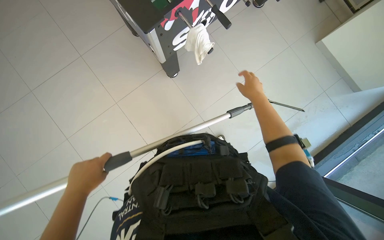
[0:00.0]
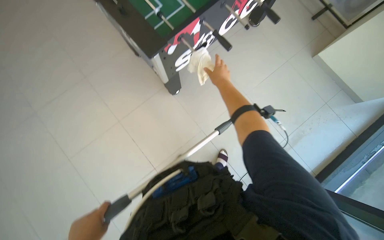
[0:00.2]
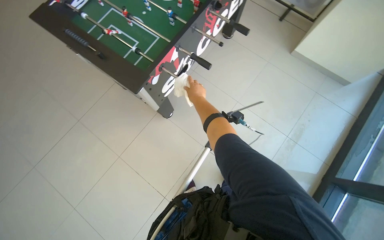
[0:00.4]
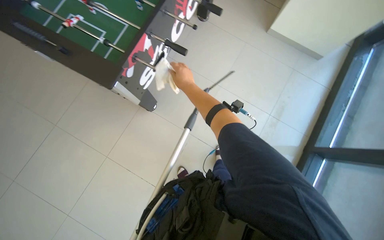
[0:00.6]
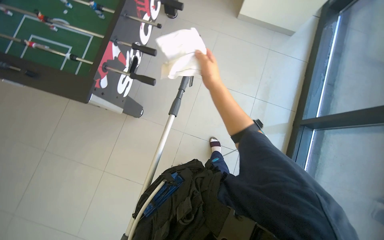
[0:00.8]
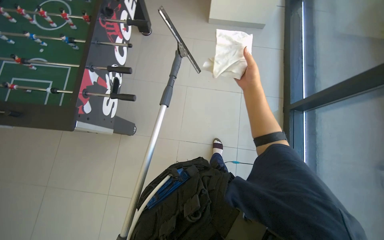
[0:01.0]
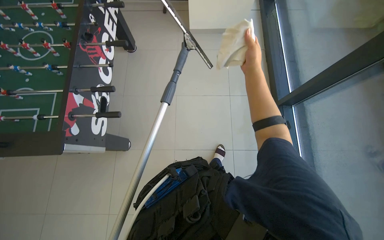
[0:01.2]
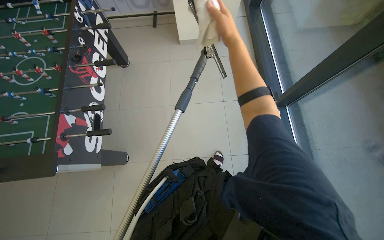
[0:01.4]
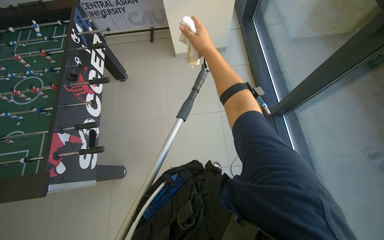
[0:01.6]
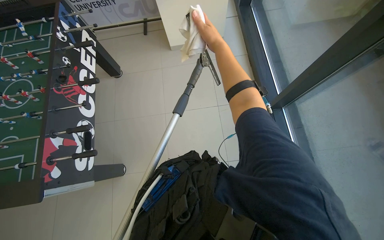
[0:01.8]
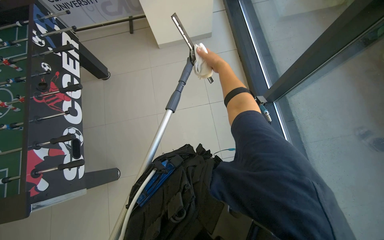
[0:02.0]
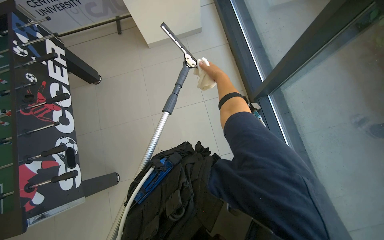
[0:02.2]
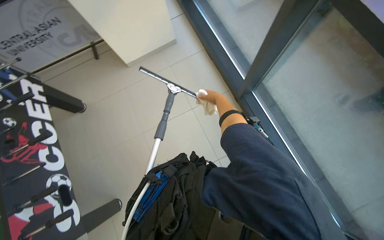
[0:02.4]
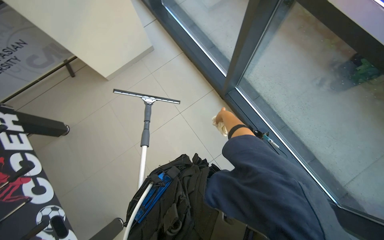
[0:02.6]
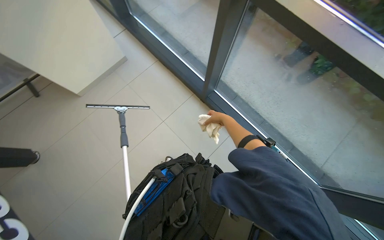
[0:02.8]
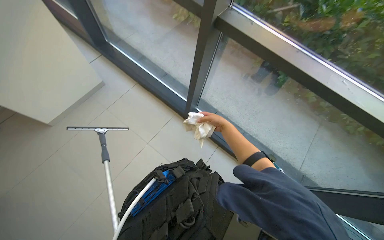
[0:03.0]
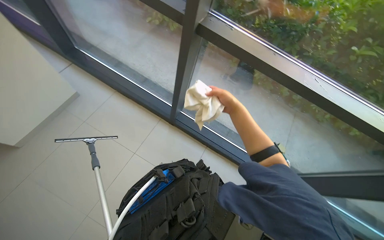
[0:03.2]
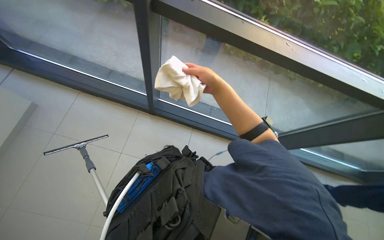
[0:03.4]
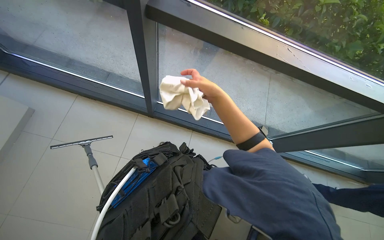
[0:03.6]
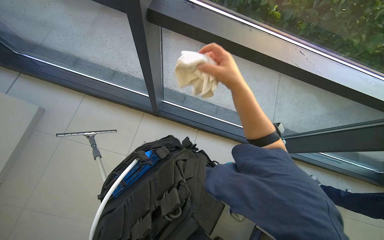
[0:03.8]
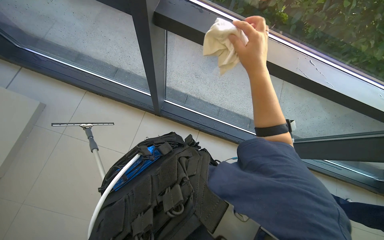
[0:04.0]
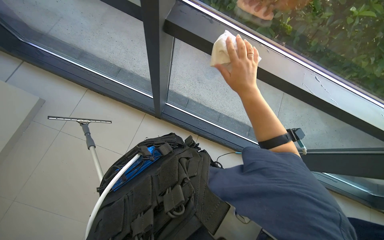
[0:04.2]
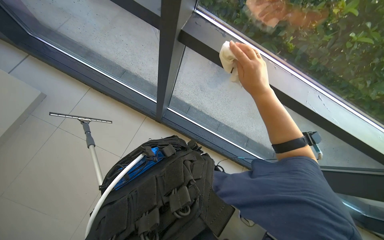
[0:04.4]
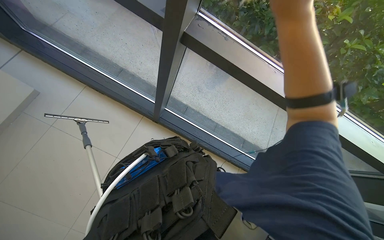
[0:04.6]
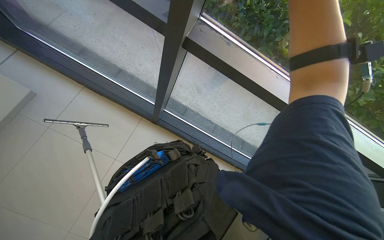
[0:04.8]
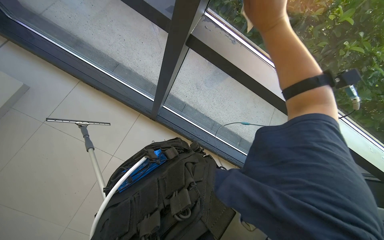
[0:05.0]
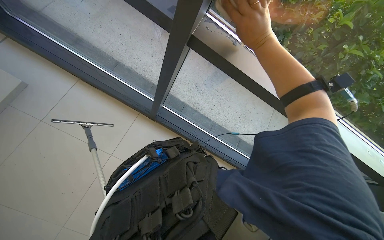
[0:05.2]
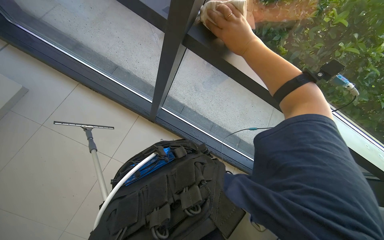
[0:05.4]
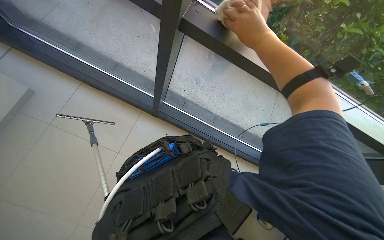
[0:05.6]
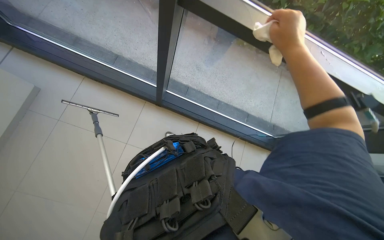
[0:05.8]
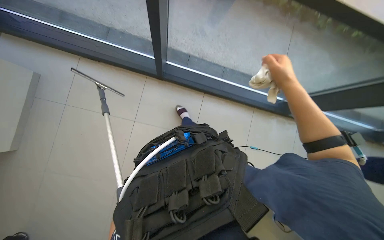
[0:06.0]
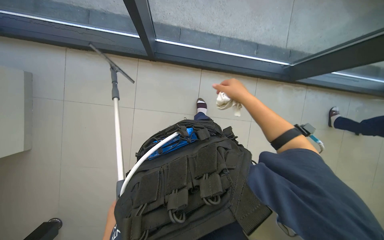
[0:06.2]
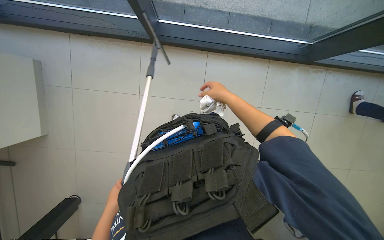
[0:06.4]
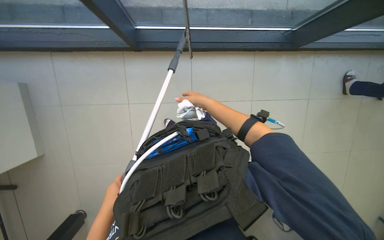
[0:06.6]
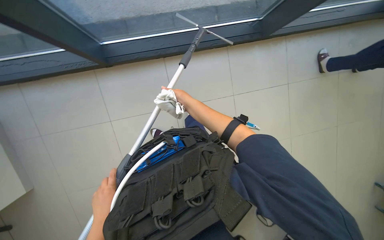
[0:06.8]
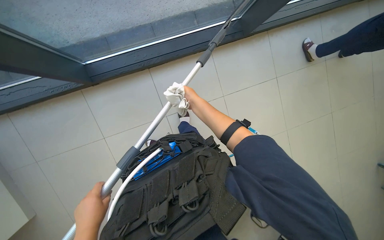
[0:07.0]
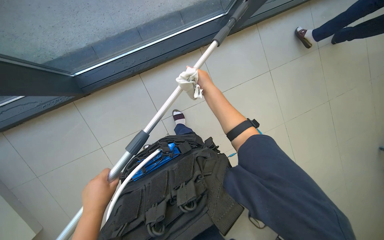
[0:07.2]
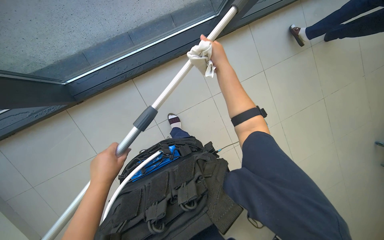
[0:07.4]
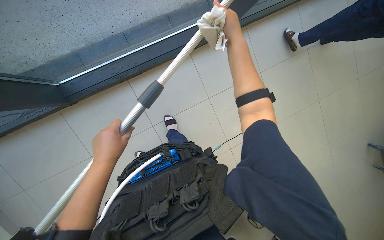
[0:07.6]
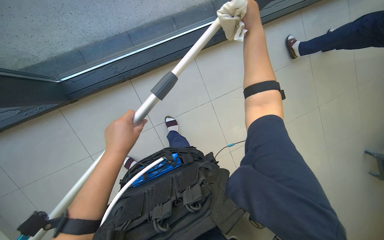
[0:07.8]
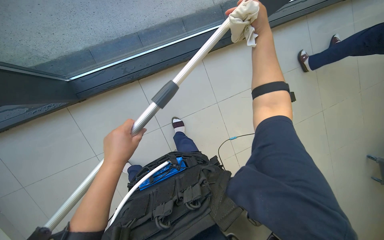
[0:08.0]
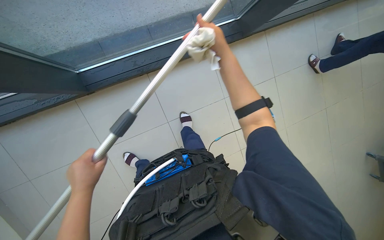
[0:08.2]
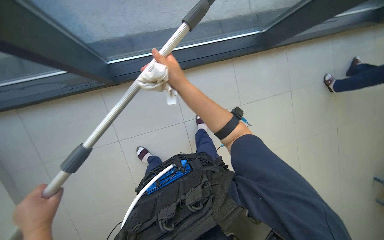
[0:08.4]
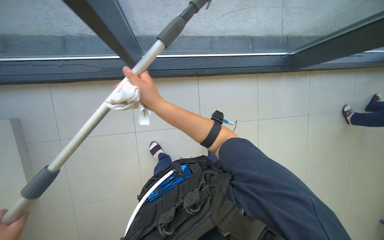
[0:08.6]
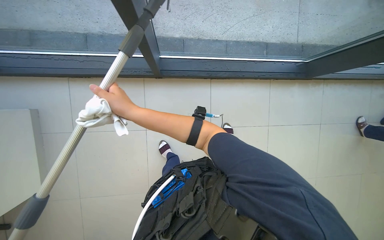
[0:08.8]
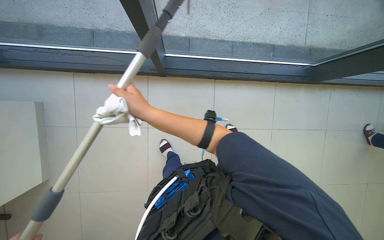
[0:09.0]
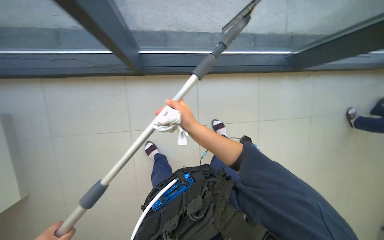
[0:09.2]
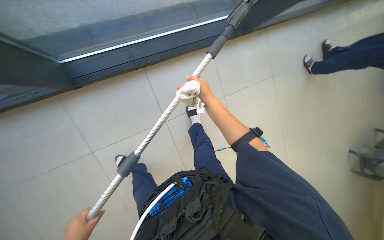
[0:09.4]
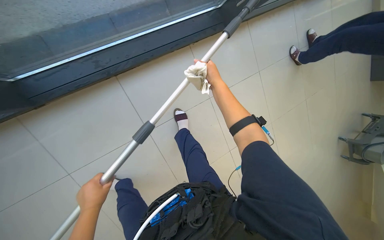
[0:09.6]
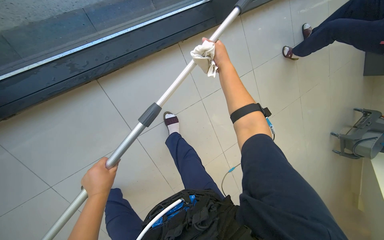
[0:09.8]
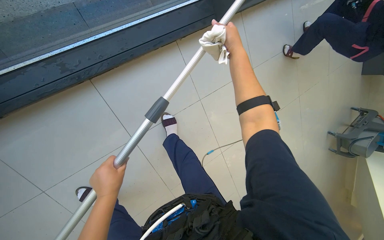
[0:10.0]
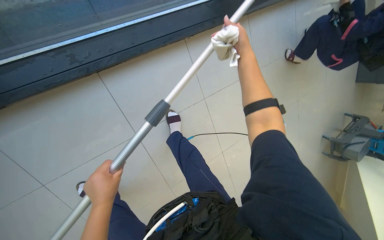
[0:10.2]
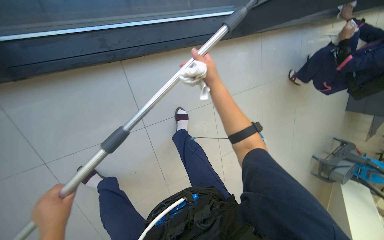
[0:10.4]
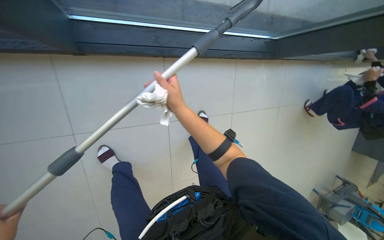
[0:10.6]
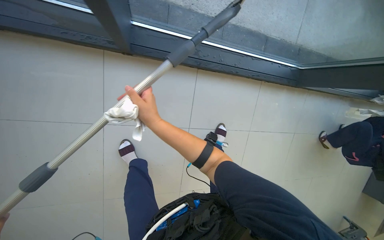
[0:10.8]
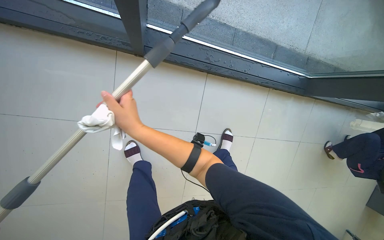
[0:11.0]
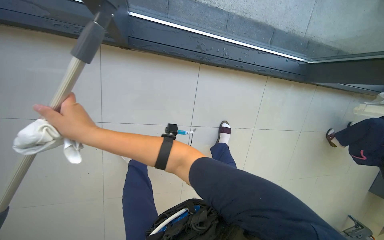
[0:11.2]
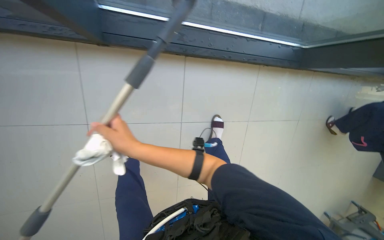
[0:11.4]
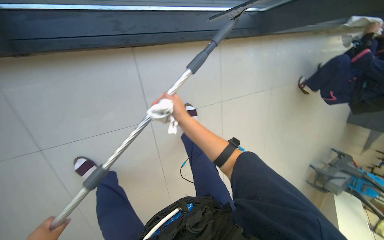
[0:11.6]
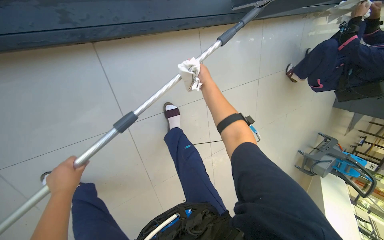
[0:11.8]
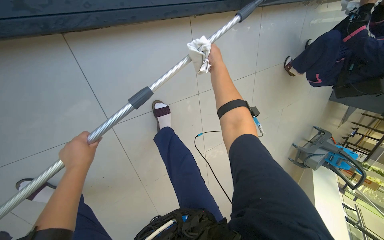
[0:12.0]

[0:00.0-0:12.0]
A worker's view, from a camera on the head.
Job: cleaning windows.
The whole recording: Cleaning glass panels and frames. The worker cleans the glass panels and their frames using a squeegee on a pole and a cloth.
0:00.0 to 0:01.6: The wearer looks roughly 15 degrees further upward. Everything in view rotates roughly 60 degrees counterclockwise.
0:01.6 to 0:03.0: The head rotates some 50 degrees to the right.
0:03.0 to 0:04.4: The right hand is displaced nearer to the camera by roughly 30 cm.
0:04.4 to 0:06.0: The camera pitches downward, by about 15 degrees. The right hand goes up the picture and returns, approximately 15 cm each way.

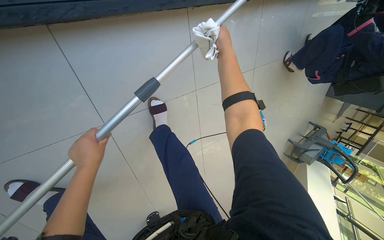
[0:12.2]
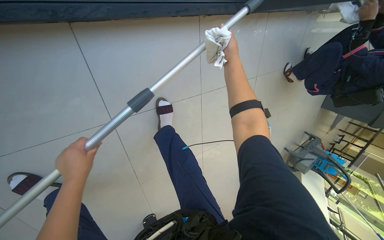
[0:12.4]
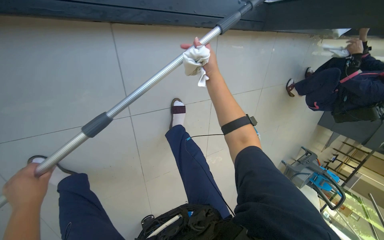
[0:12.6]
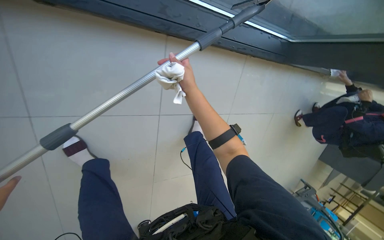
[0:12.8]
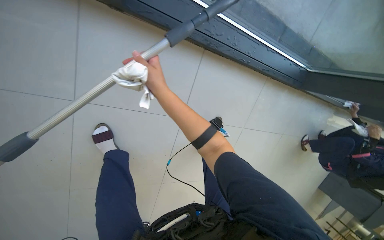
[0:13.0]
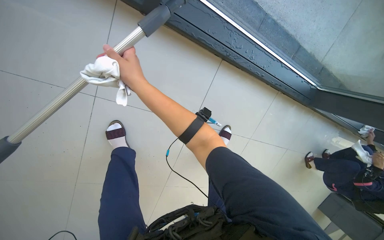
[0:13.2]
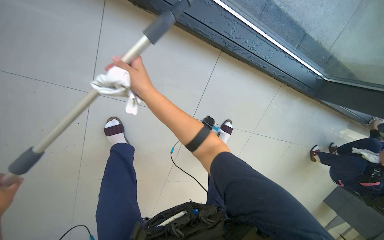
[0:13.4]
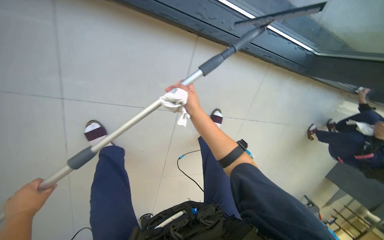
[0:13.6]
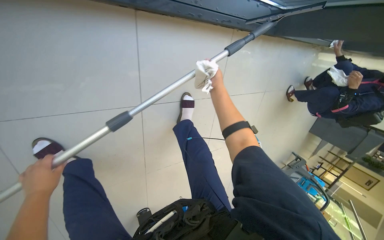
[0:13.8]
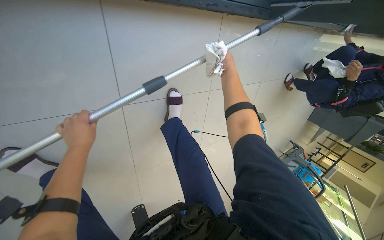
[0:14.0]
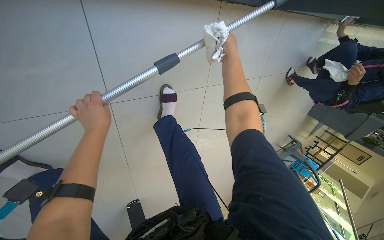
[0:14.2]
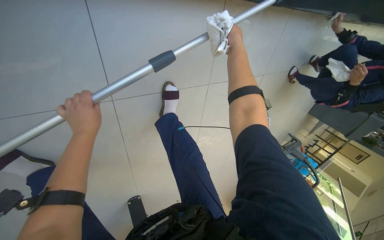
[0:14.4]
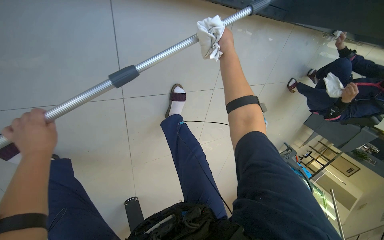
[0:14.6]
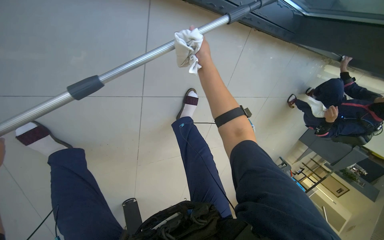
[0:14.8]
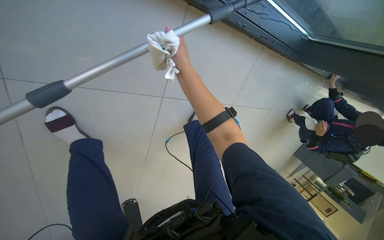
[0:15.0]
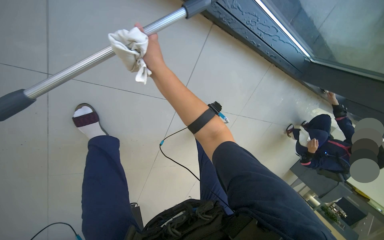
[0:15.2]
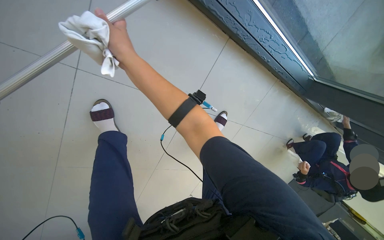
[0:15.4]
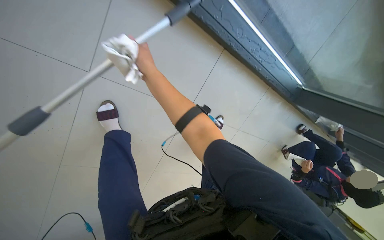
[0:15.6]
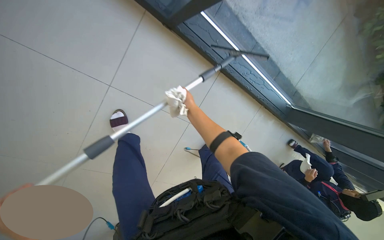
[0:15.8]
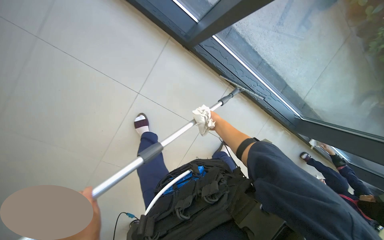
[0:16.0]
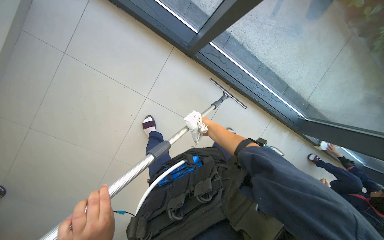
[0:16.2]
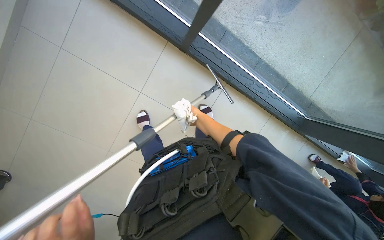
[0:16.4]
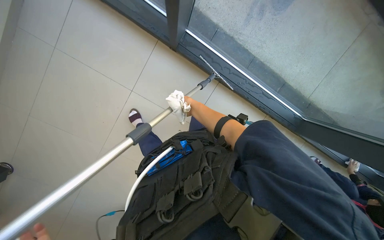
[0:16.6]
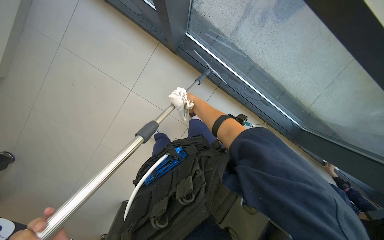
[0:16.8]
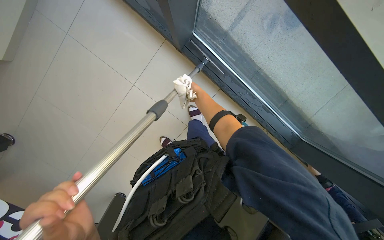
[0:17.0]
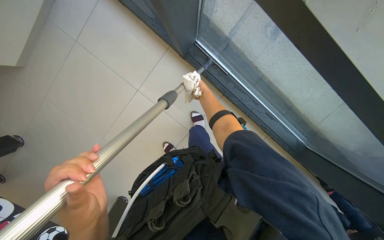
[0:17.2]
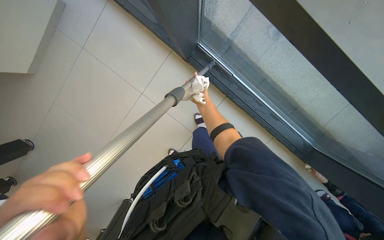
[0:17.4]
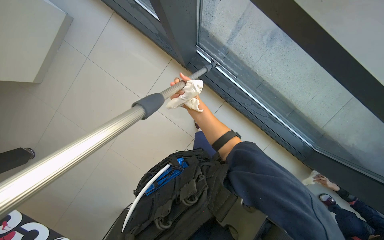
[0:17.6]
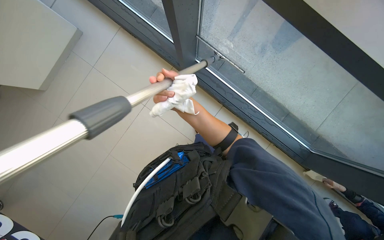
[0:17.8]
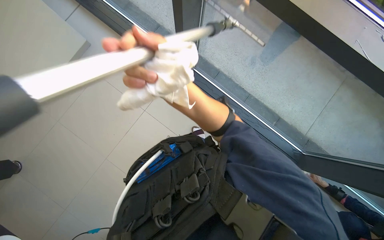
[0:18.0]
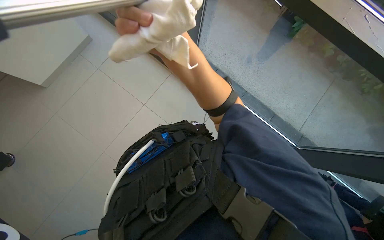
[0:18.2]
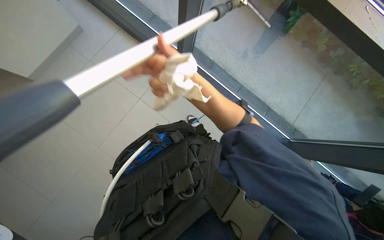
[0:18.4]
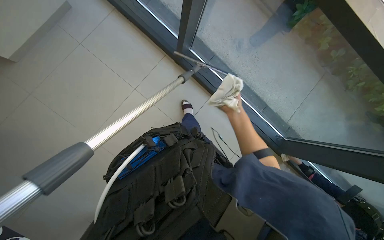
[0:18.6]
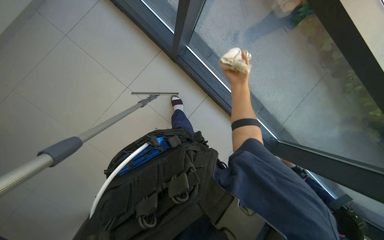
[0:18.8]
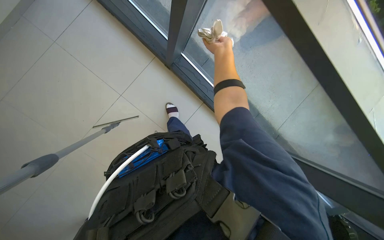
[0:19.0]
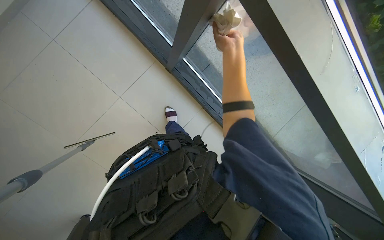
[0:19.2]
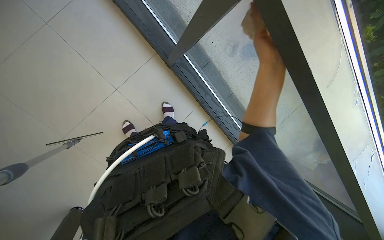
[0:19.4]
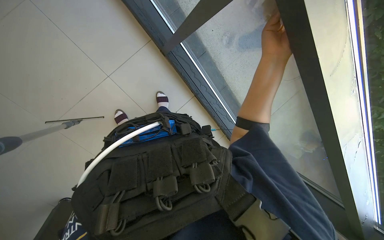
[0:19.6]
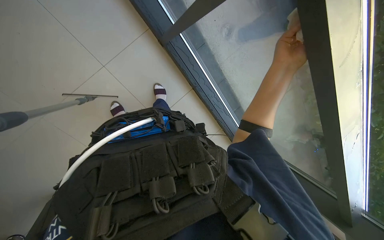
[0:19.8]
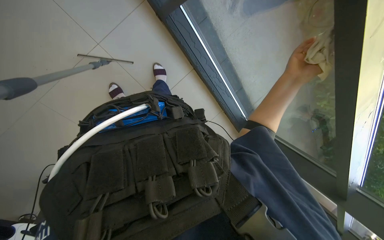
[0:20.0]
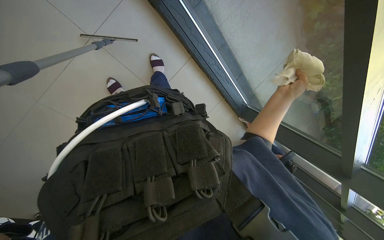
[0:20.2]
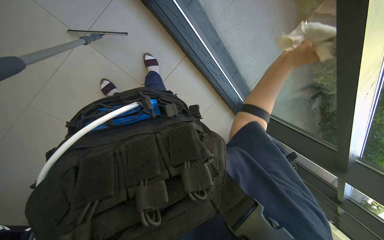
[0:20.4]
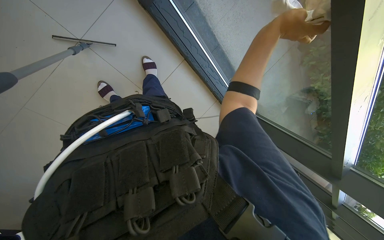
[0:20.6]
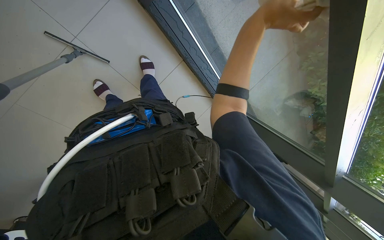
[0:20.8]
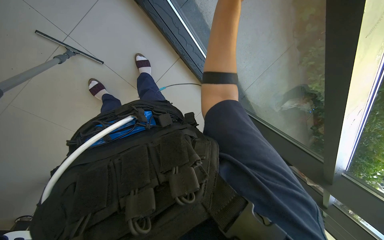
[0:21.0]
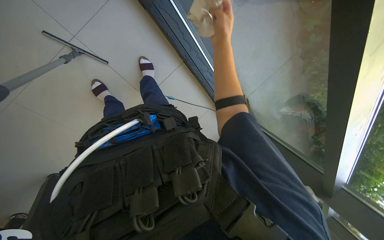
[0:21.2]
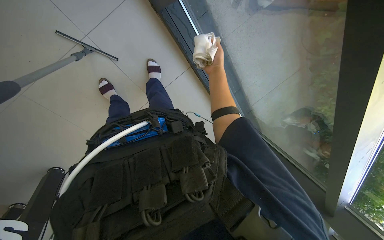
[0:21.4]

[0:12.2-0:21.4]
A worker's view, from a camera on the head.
Job: cleaning windows.
The whole recording: Cleaning glass panels and frames. The worker cleans the glass panels and their frames using a squeegee on a pole and a cloth.
0:13.8 to 0:15.2: The right hand moves to the left and nearer to the camera, approximately 50 cm.
0:15.2 to 0:16.8: The camera is carried approximately 50 cm. The view tips upward by some 30 degrees.
0:16.8 to 0:18.4: The wearer looks roughly 15 degrees further upward.
